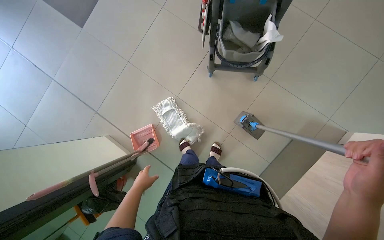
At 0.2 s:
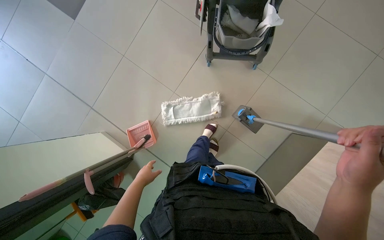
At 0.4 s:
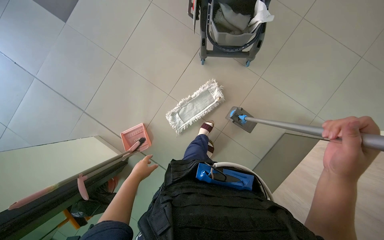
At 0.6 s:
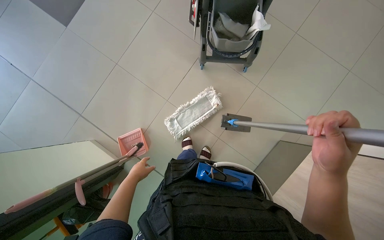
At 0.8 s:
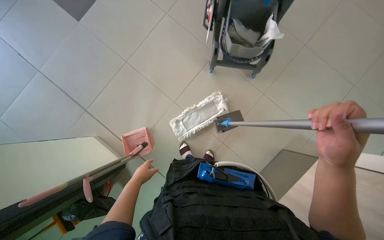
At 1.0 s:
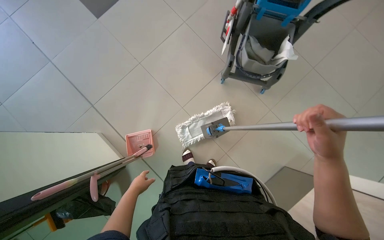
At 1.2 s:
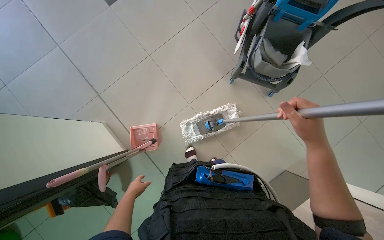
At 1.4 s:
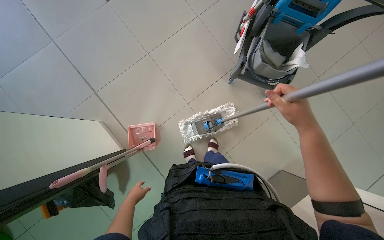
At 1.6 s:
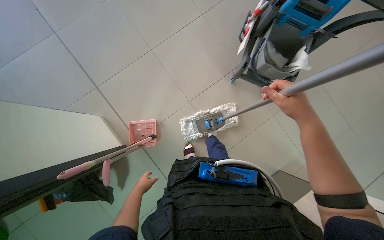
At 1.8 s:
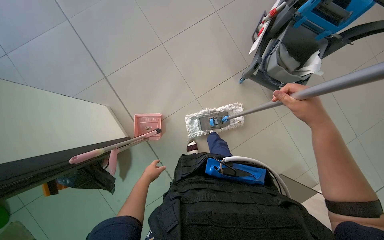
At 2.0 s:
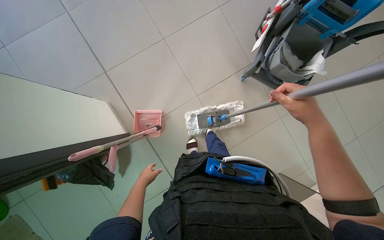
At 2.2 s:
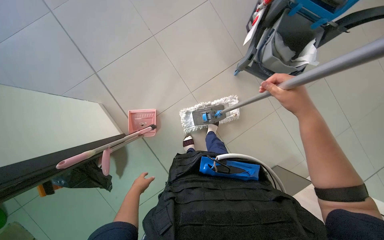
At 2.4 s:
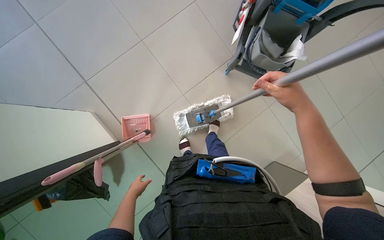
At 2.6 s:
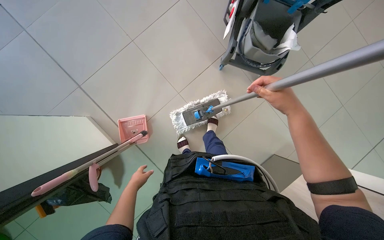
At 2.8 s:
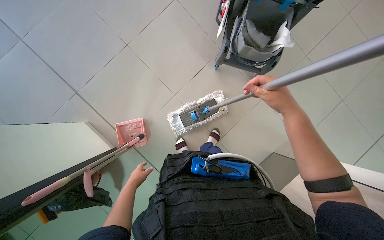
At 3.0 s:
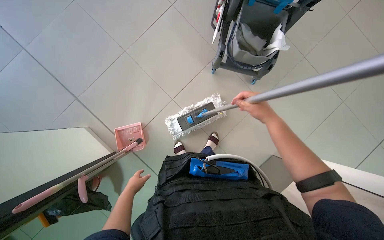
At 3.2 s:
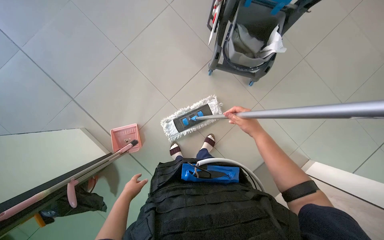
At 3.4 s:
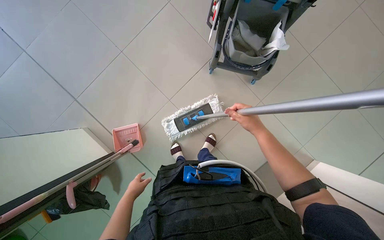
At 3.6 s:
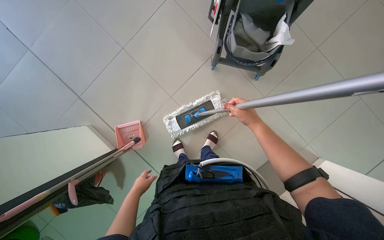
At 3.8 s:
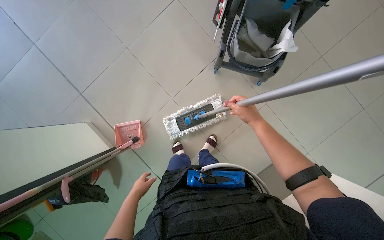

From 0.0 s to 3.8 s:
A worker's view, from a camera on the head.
Job: organizing items.
The whole recording: Organizing and assembling mops. The worker organizes cloths and assembles two flat mops with handles and cloths.
From 0.0 s to 1.2 s: The right hand moves up the picture and to the left, some 20 cm.
From 2.6 s to 3.8 s: The right hand is displaced farther from the camera by some 15 cm.

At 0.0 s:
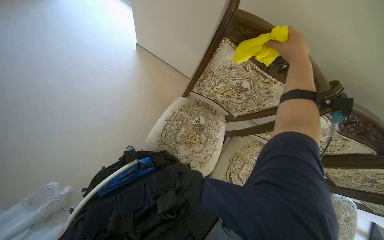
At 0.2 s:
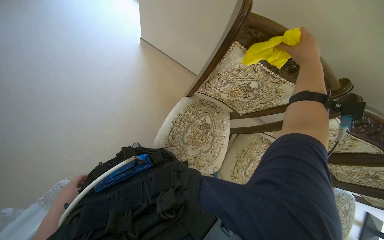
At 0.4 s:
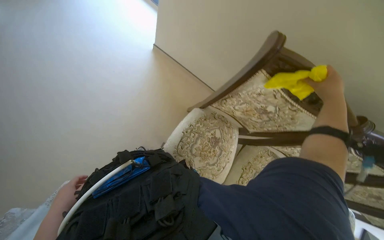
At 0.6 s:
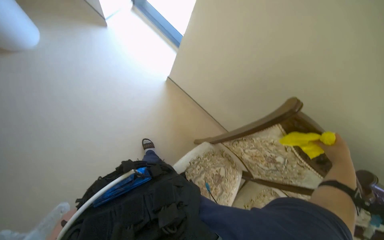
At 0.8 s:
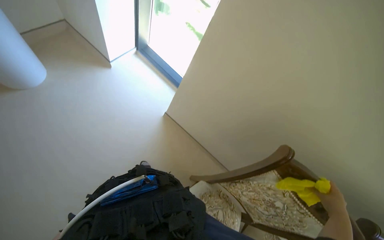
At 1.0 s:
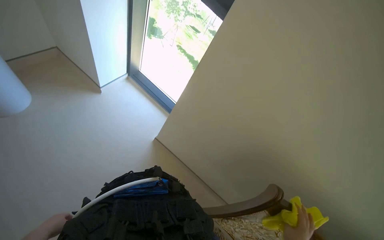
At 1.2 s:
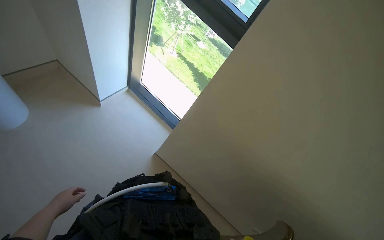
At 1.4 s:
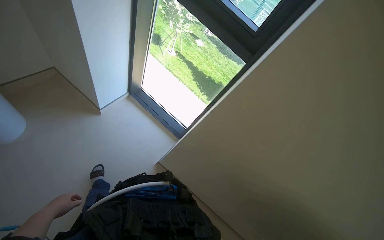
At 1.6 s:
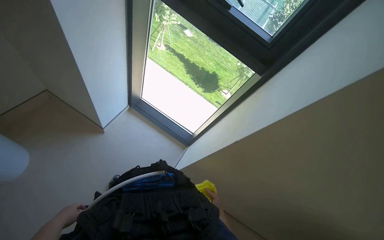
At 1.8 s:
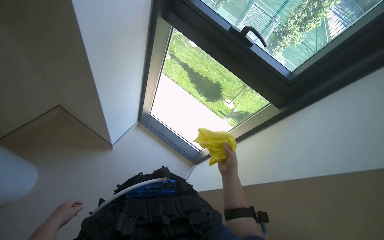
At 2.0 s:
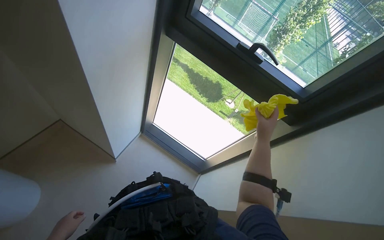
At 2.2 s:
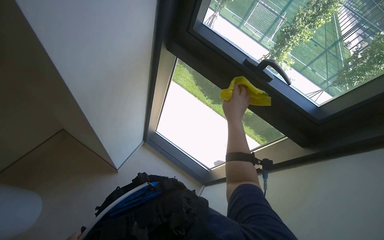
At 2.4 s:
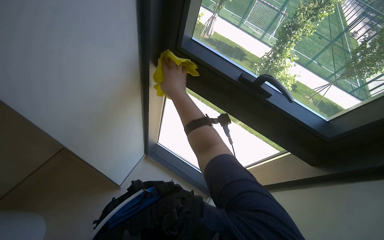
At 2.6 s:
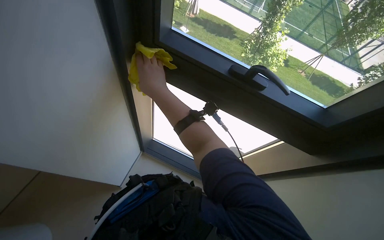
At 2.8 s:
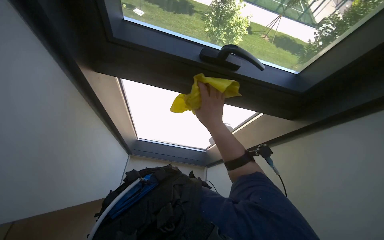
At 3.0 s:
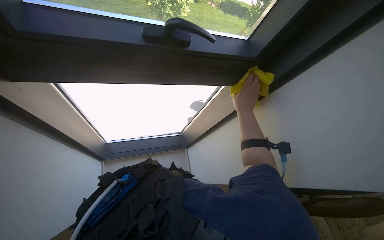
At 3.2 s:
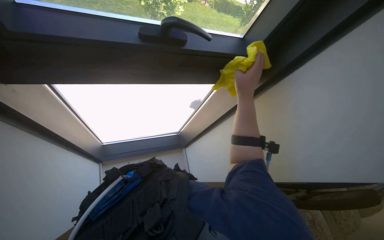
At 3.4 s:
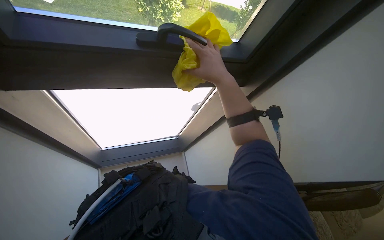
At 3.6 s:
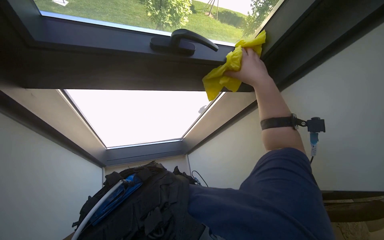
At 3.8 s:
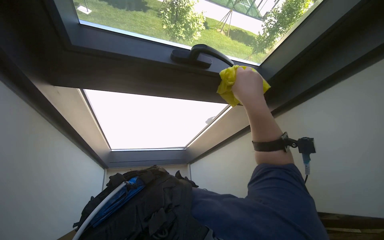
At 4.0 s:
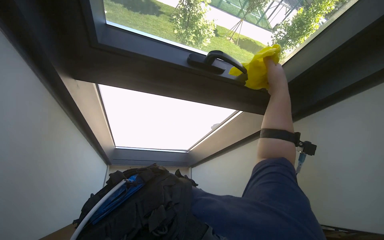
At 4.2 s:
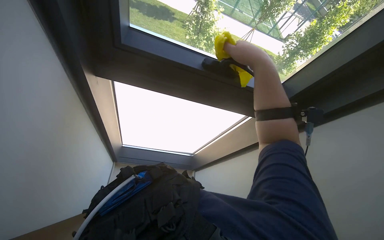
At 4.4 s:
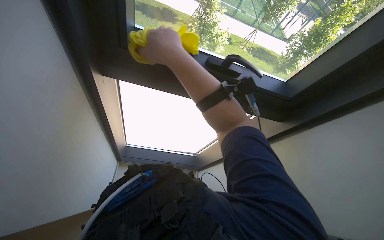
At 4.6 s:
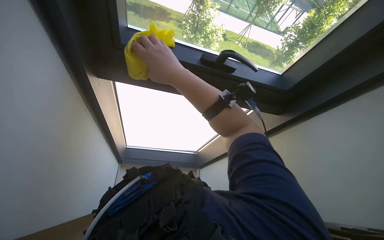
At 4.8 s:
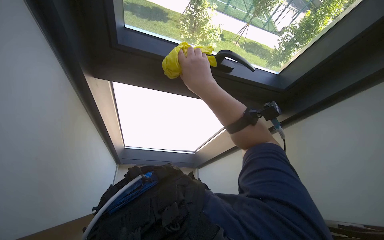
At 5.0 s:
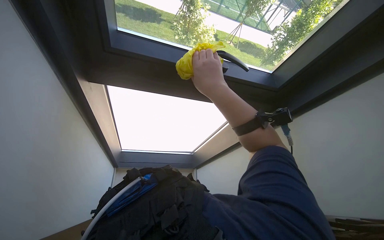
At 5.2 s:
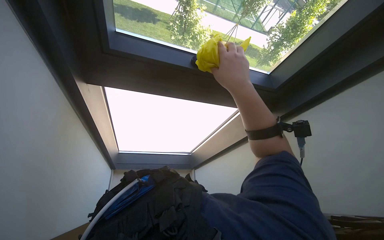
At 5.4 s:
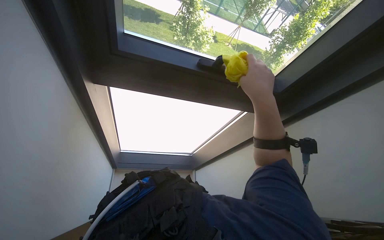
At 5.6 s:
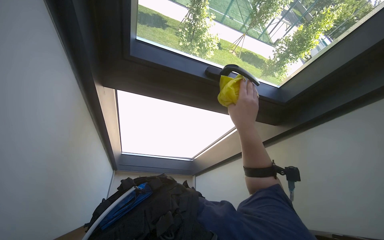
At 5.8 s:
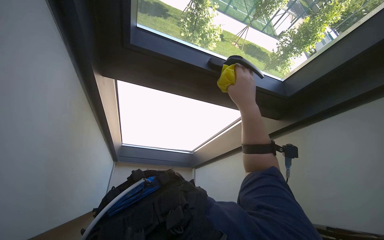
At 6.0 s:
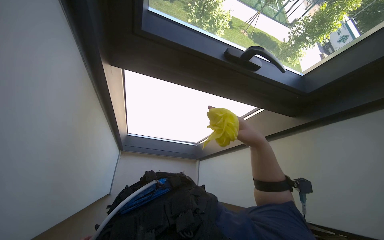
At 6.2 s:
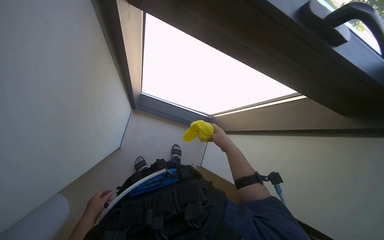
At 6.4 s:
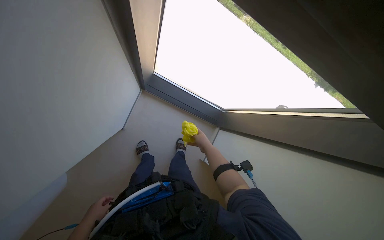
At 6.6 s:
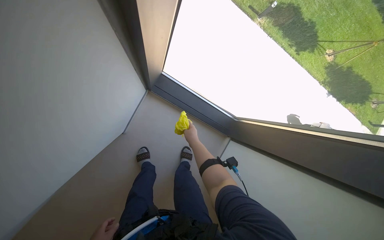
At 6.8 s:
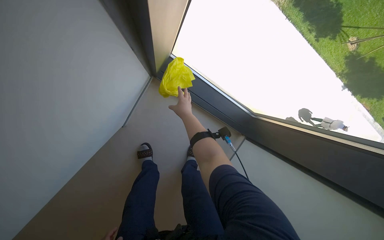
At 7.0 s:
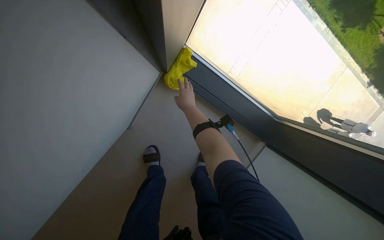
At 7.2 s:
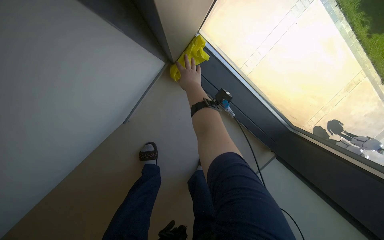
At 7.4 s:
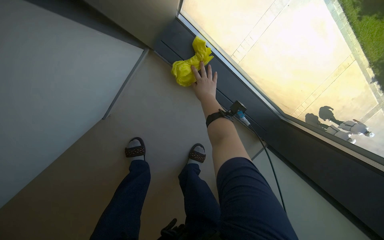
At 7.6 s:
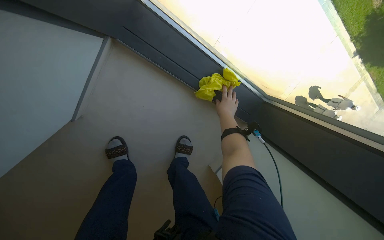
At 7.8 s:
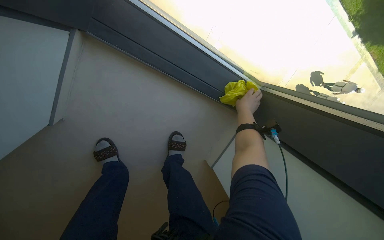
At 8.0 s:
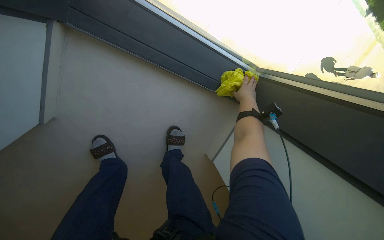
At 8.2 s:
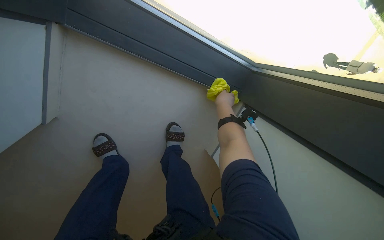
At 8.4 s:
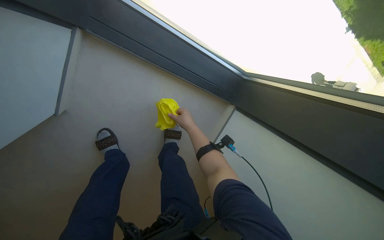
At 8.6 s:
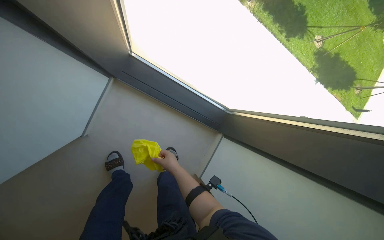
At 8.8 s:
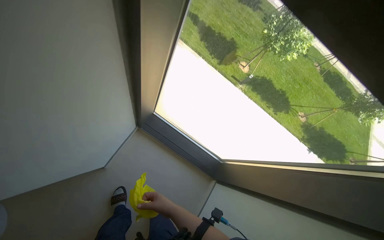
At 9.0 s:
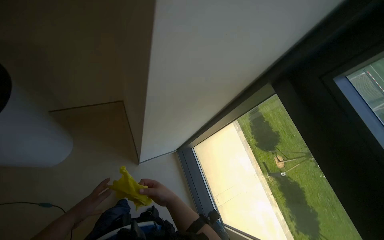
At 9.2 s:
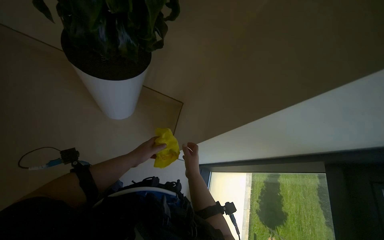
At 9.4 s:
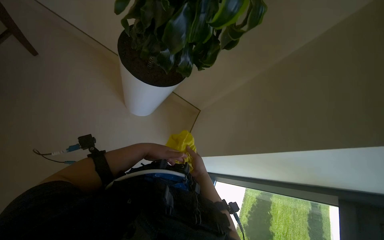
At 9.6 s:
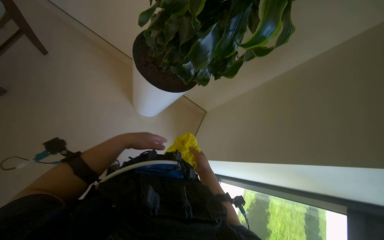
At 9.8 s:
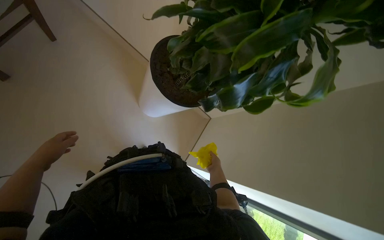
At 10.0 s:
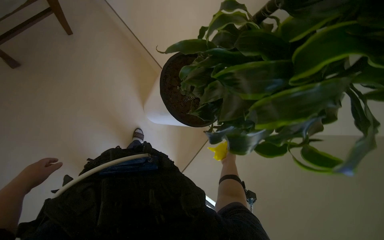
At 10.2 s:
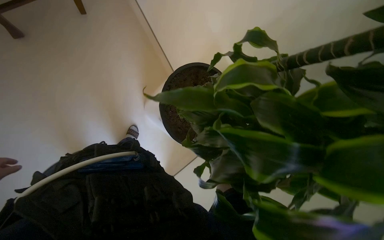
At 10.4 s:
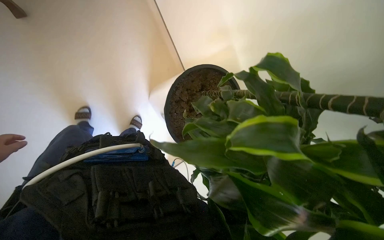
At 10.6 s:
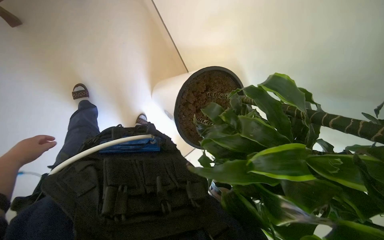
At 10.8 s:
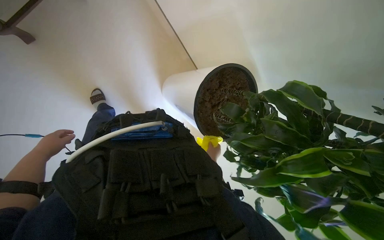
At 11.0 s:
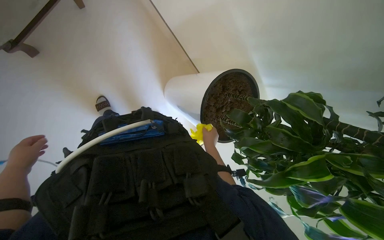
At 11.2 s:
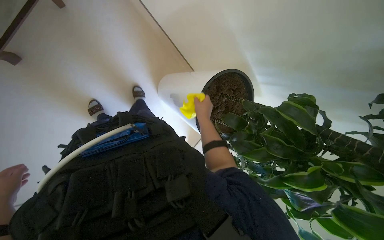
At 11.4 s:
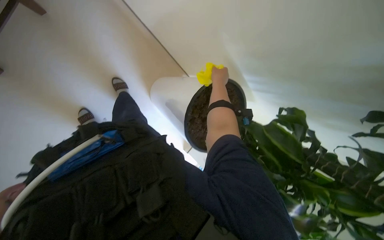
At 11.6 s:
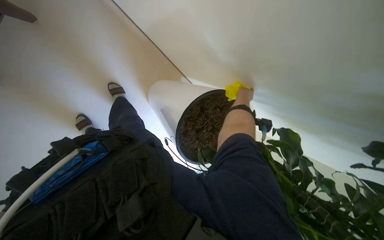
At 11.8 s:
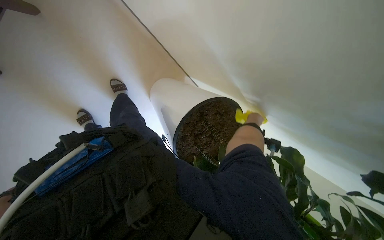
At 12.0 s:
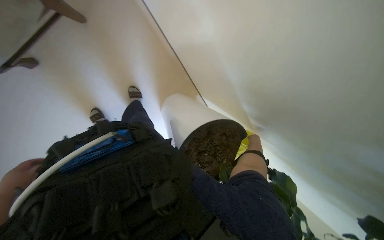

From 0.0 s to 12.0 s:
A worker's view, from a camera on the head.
Job: wiping surfaces.
The whole recording: Cleaning various surfaces and windows. The worker wipes and squeegees various surfaces including furniture, windows, and a glass partition.
From 0.0 s to 1.6 s: The wearer moves roughly 50 cm. The view tilts roughly 25 degrees upward.
From 1.6 s to 3.0 s: The head turns to the right by some 40 degrees. The view tips downward by approximately 15 degrees.
From 4.4 s to 6.0 s: The right hand heads to the right, farther from the camera and down the picture, covering roughly 35 cm.
From 6.0 s to 7.6 s: The camera is carried about 60 cm. The view tilts roughly 20 degrees downward.
From 10.4 s to 12.0 s: The right hand shifts approximately 25 cm nearer to the camera and to the right, and reaches roughly 35 cm up the picture, then returns.

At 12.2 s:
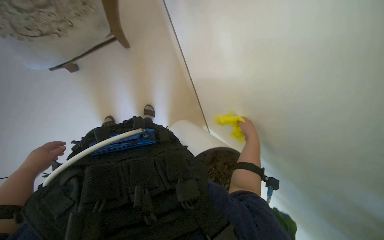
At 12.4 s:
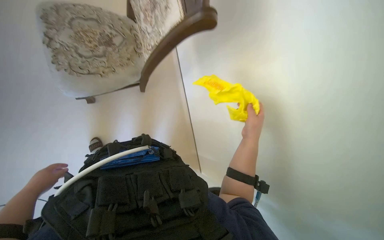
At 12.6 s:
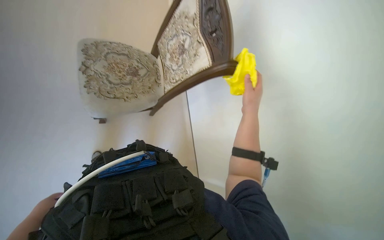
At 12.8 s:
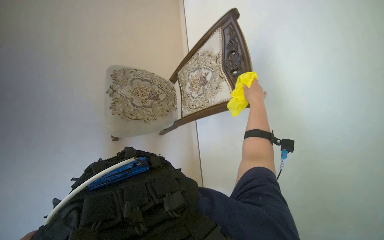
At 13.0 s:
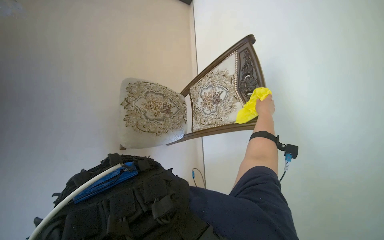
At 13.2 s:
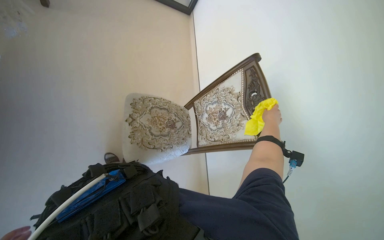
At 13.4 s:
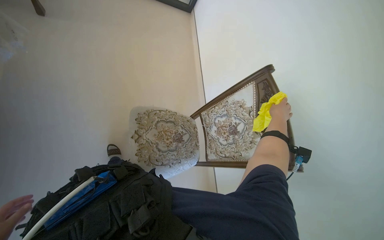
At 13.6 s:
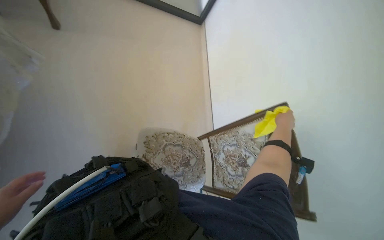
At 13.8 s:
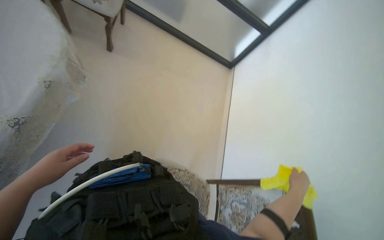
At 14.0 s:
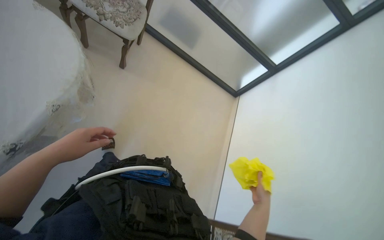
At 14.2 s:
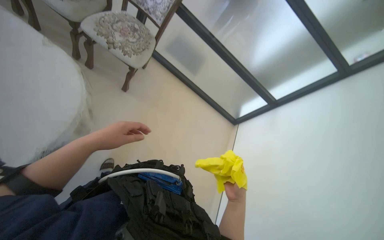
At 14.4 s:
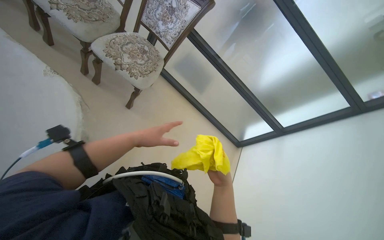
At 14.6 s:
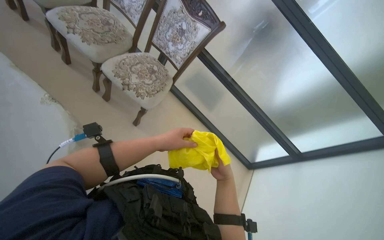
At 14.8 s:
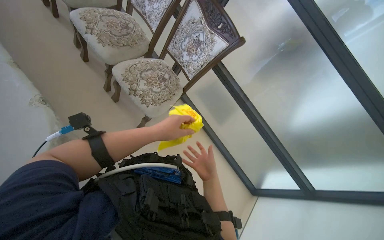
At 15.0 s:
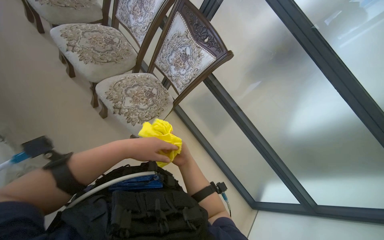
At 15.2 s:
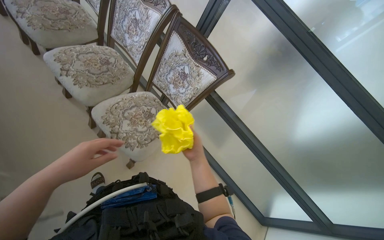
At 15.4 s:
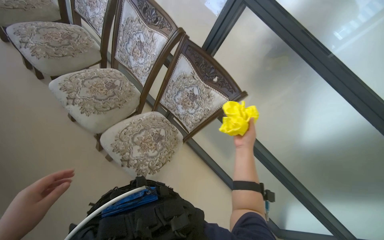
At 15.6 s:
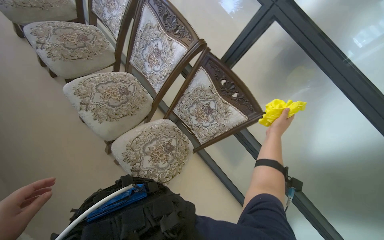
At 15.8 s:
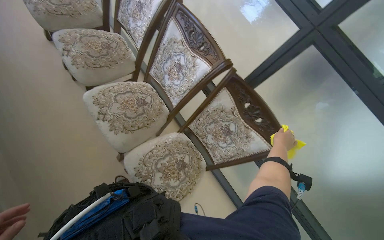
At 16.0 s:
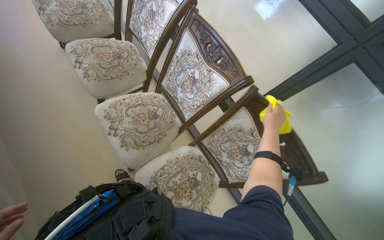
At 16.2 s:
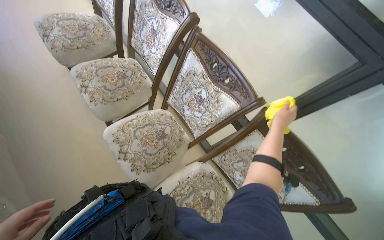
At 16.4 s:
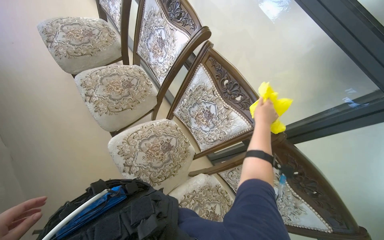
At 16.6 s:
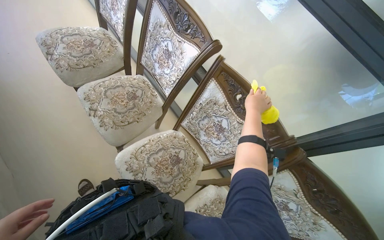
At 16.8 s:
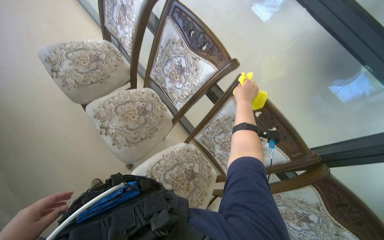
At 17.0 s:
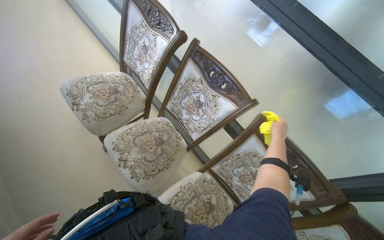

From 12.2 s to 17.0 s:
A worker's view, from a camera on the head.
Job: wiping surfaces.
The whole recording: Cleaning various surfaces and windows. The worker wipes and squeegees various surfaces including furniture, windows, and a glass partition.
From 12.2 s to 13.8 s: The wearer looks roughly 50 degrees further to the left. The view tips upward by about 80 degrees.
From 13.8 s to 15.4 s: The head travels roughly 1 m. The view tilts about 30 degrees upward.
From 15.4 s to 17.0 s: The camera is carried roughly 1 m.
